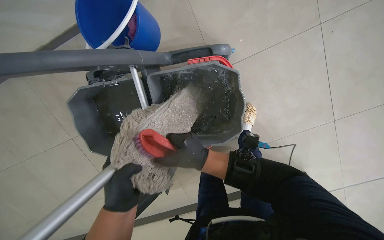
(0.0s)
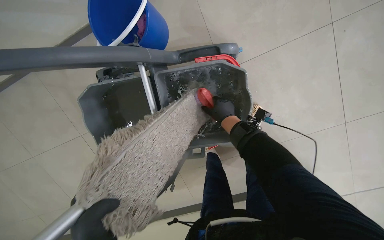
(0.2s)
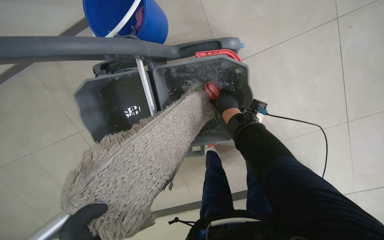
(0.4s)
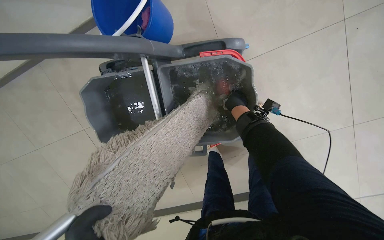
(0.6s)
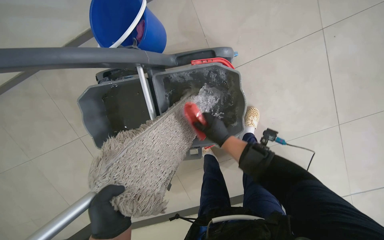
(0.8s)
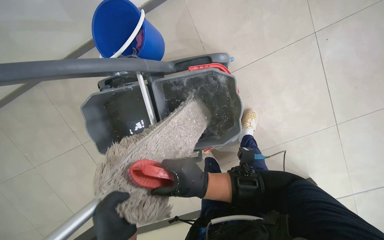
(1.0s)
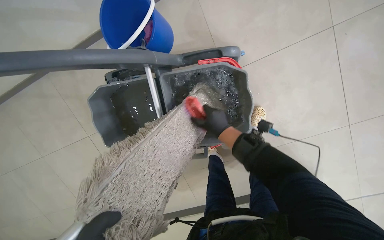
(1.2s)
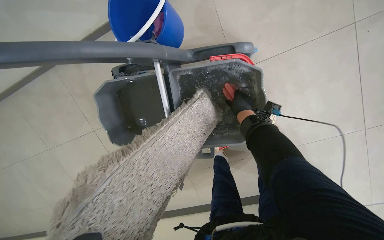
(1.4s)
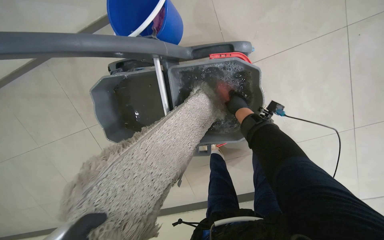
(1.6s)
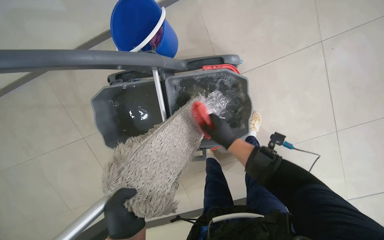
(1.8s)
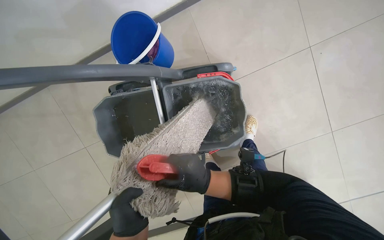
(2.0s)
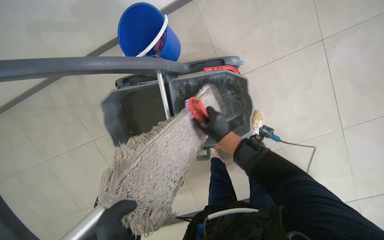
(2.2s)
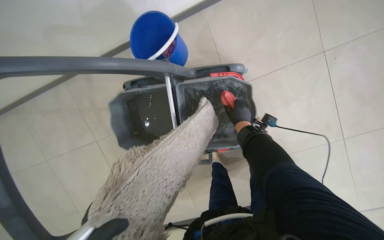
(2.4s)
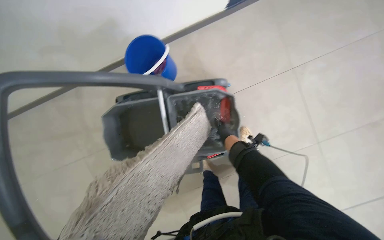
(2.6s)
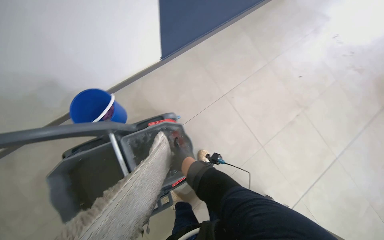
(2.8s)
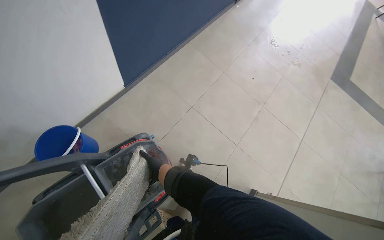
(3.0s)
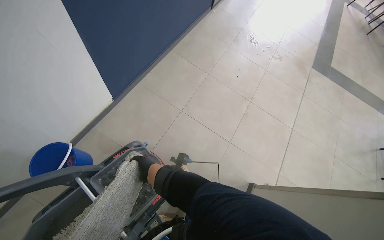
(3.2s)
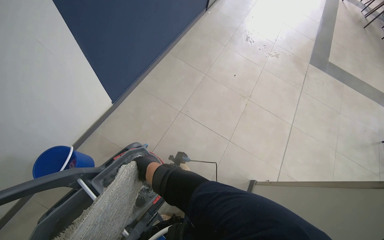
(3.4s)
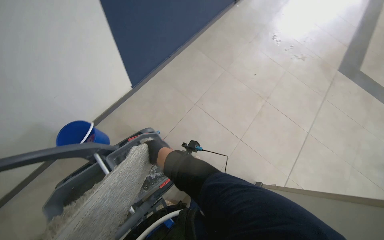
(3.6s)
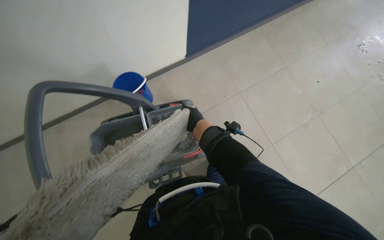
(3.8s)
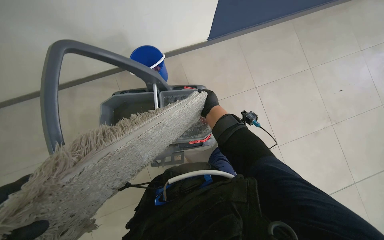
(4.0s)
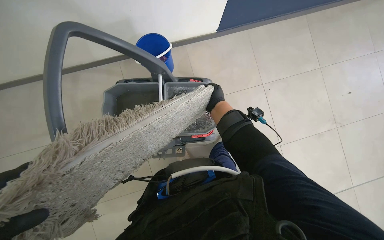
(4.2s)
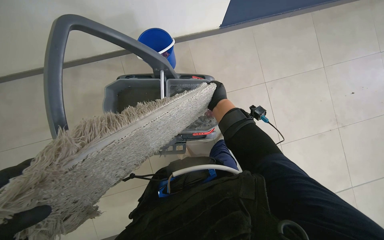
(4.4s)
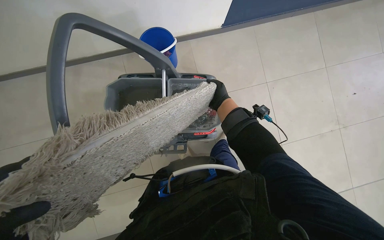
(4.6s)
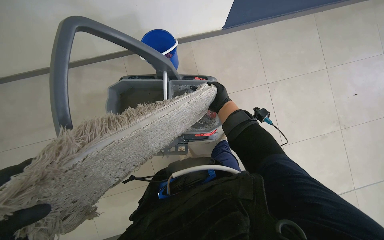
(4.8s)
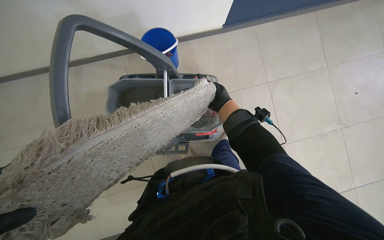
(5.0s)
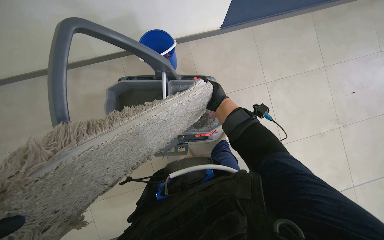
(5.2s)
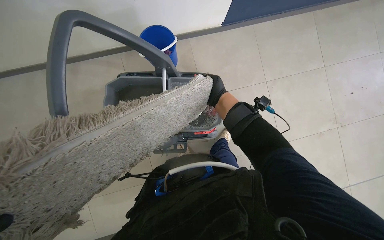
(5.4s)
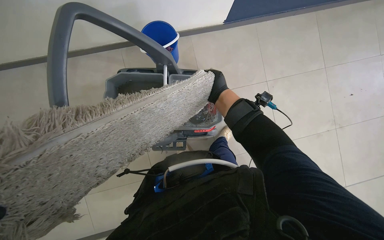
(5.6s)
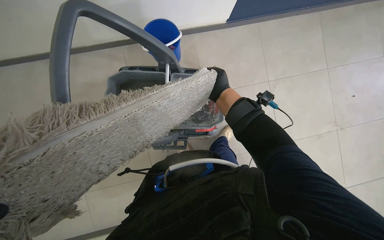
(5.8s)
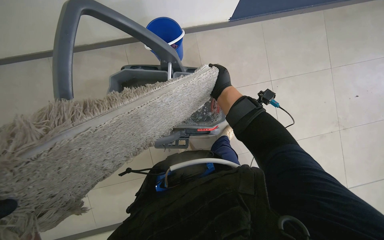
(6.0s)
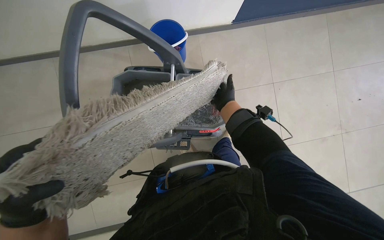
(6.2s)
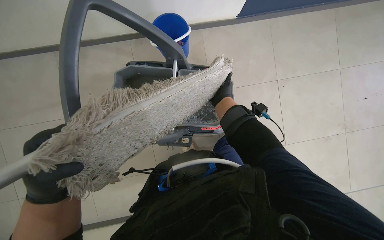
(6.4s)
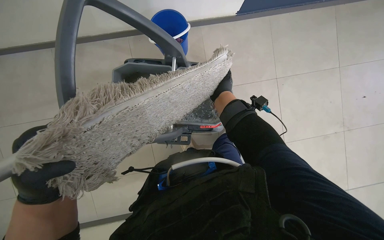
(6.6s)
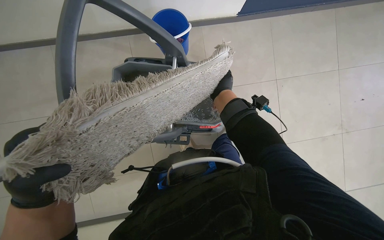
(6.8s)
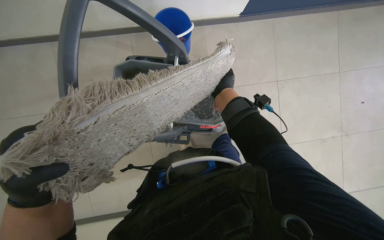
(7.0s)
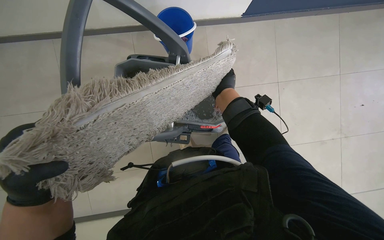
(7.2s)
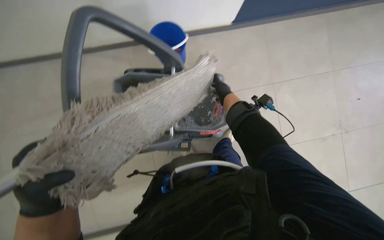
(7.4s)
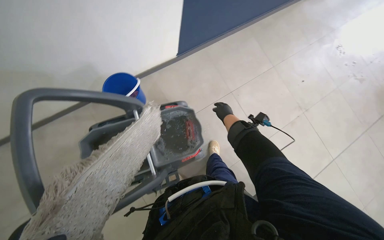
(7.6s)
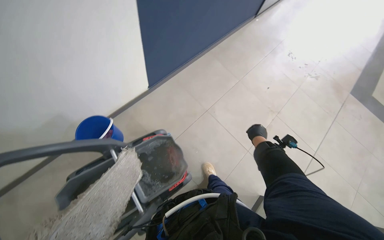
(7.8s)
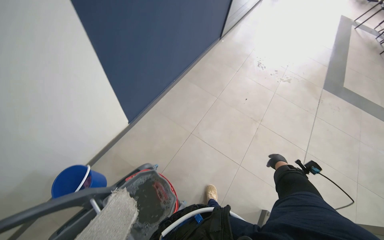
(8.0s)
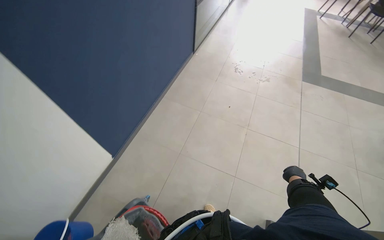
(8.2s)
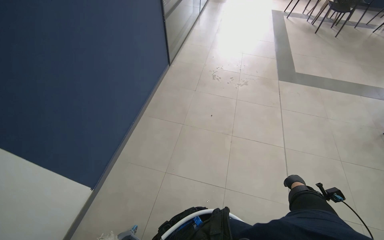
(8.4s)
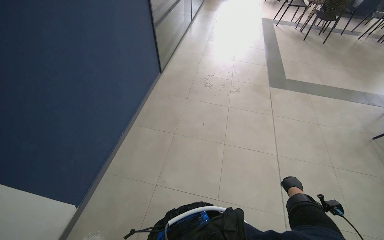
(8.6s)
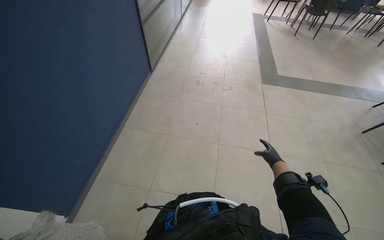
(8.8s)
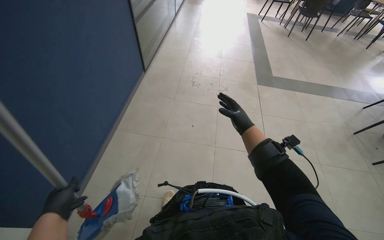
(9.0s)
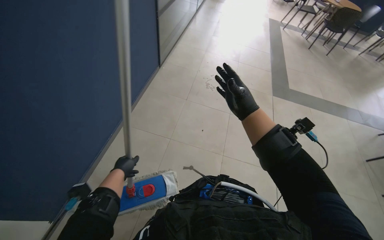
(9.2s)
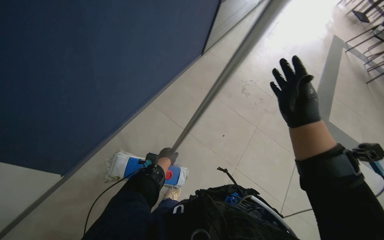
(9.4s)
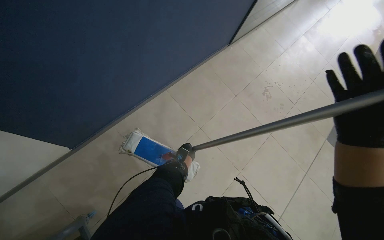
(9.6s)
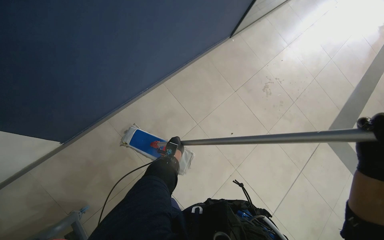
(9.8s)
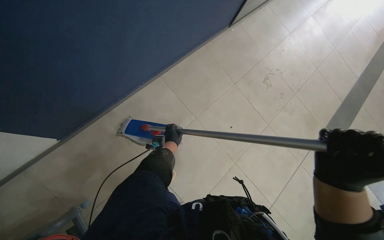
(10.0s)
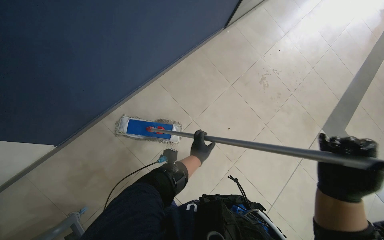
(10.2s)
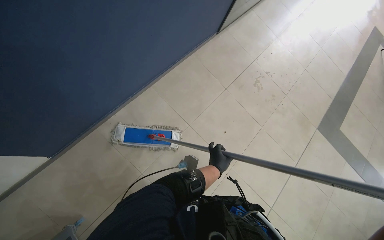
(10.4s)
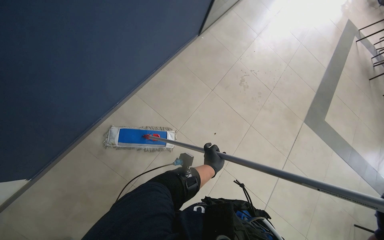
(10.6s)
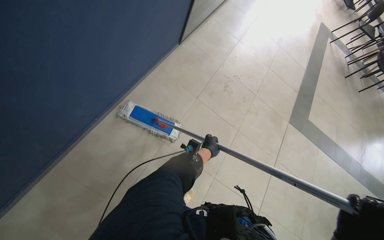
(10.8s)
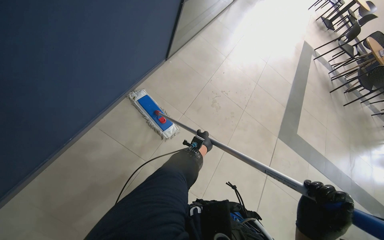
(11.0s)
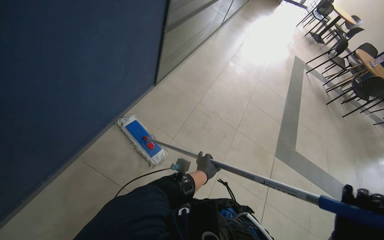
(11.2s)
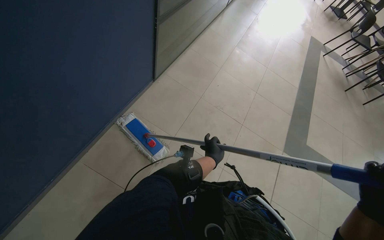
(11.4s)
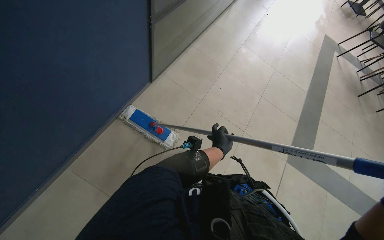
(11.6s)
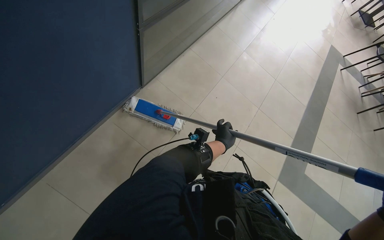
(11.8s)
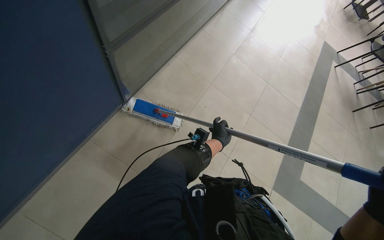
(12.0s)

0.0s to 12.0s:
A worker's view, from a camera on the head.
Job: mopping floor.
The whole recording: Mopping cafe floor. The worker mops the cafe floor, moving around tables and chairs, and periodically cleans the mop head in a bucket.
0.0s to 1.6s: The right hand moves up and down the picture over roughly 20 cm, changing direction 2 times.
1.6s to 3.0s: The wearer's head swings some 40 degrees to the right. The view tilts some 30 degrees upward.
3.0s to 4.4s: The wearer looks approximately 35 degrees further to the left. The wearer looks approximately 15 degrees further downward.
9.0s to 10.4s: The scene rotates clockwise by roughly 25 degrees.
10.4s to 12.0s: The head travels about 90 cm.

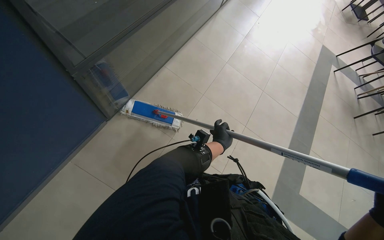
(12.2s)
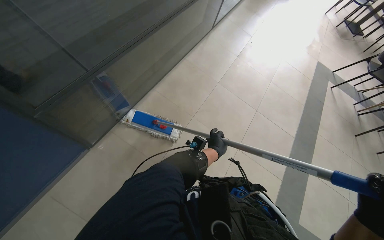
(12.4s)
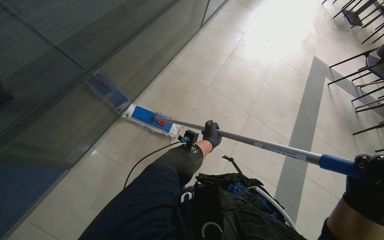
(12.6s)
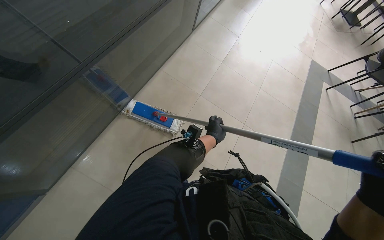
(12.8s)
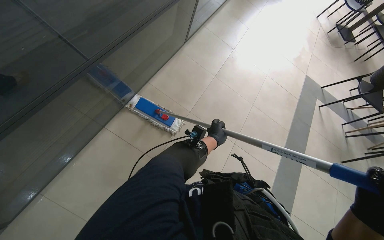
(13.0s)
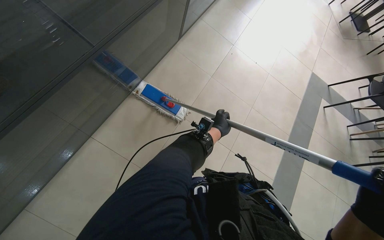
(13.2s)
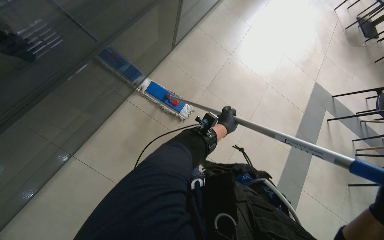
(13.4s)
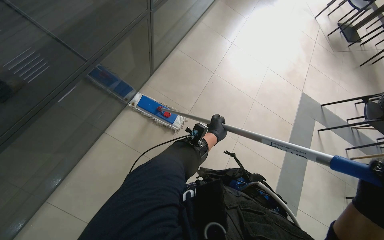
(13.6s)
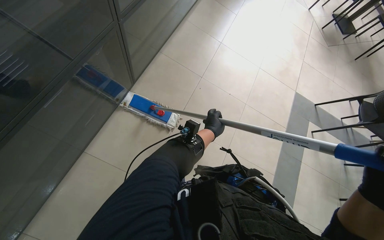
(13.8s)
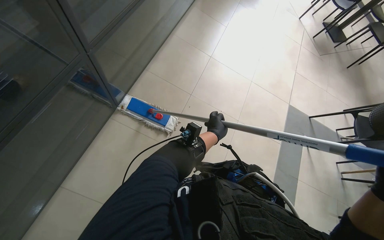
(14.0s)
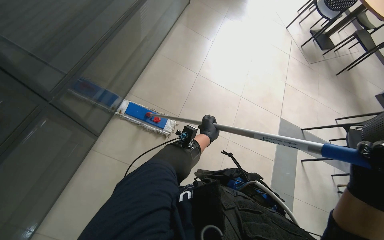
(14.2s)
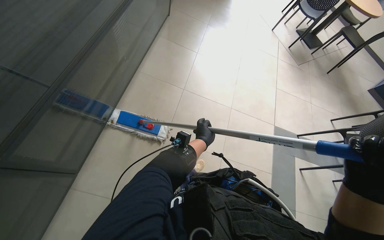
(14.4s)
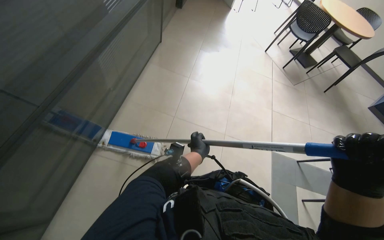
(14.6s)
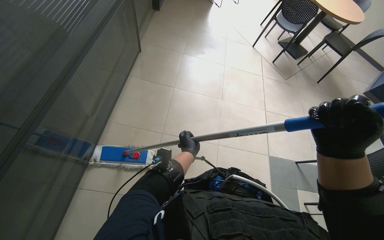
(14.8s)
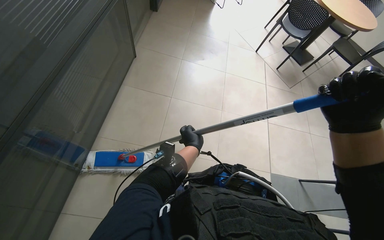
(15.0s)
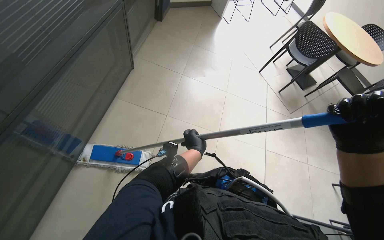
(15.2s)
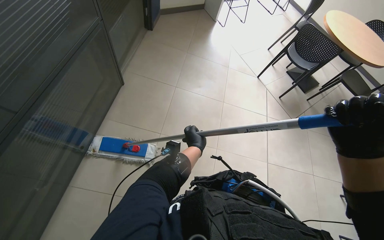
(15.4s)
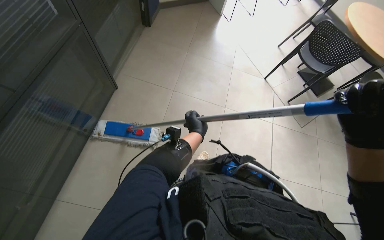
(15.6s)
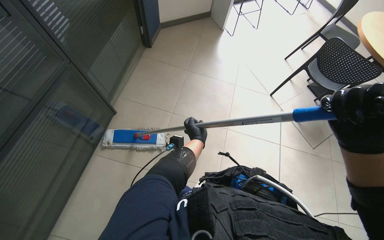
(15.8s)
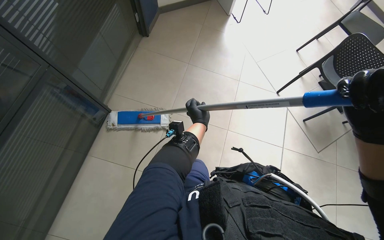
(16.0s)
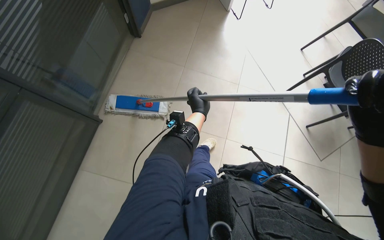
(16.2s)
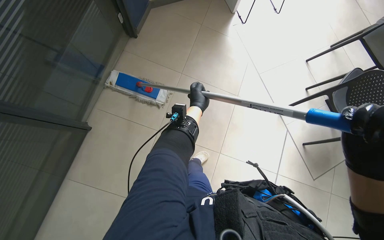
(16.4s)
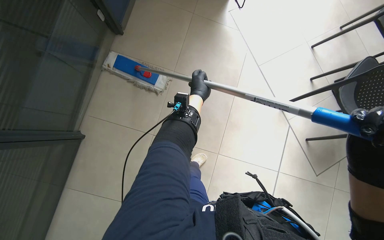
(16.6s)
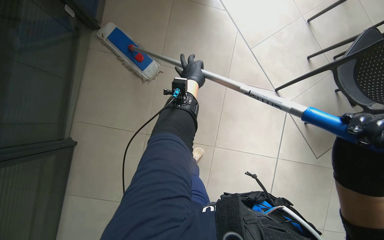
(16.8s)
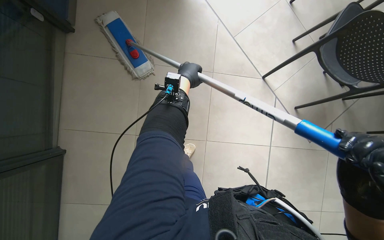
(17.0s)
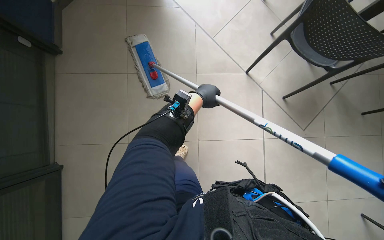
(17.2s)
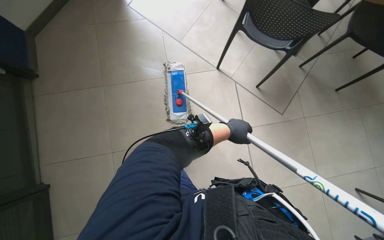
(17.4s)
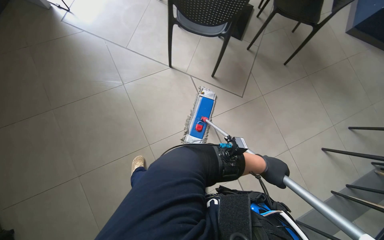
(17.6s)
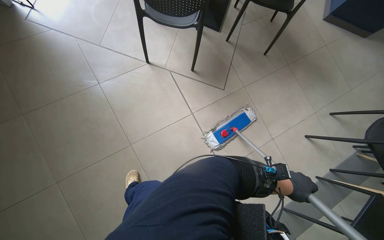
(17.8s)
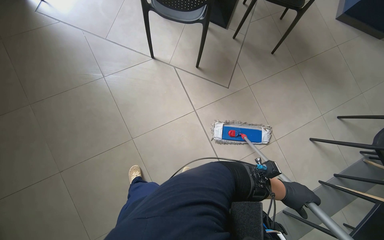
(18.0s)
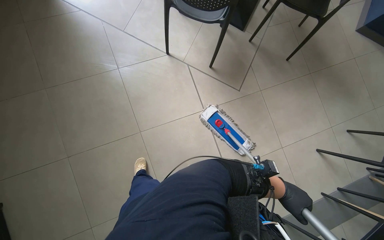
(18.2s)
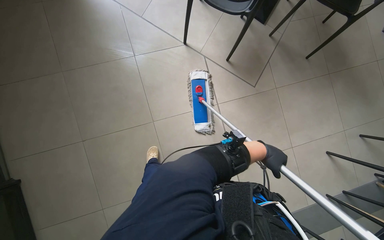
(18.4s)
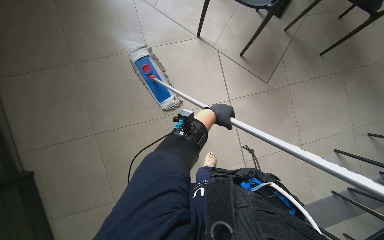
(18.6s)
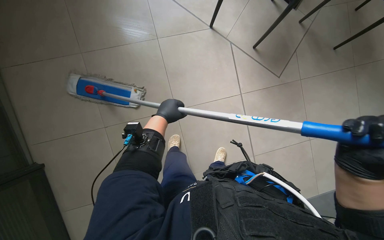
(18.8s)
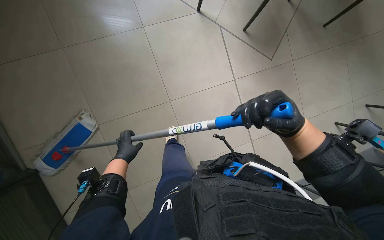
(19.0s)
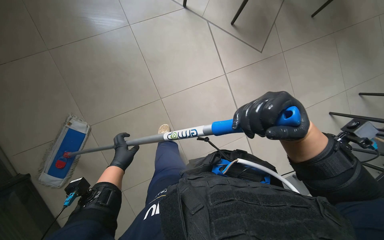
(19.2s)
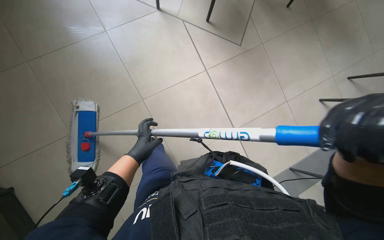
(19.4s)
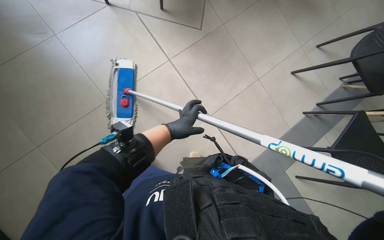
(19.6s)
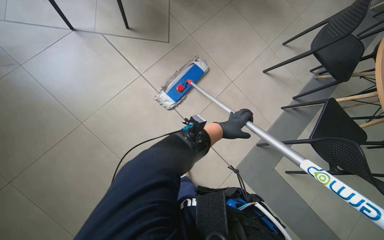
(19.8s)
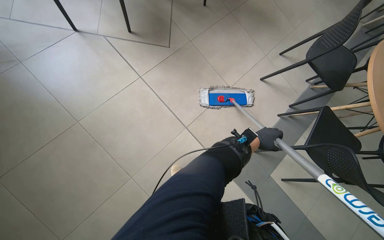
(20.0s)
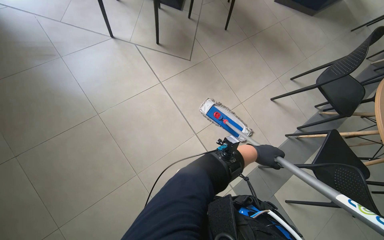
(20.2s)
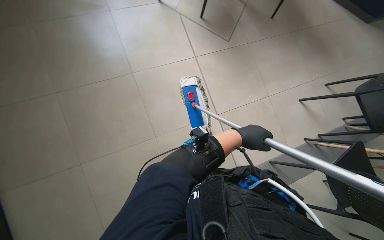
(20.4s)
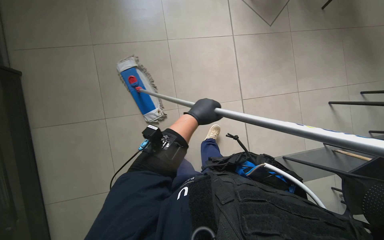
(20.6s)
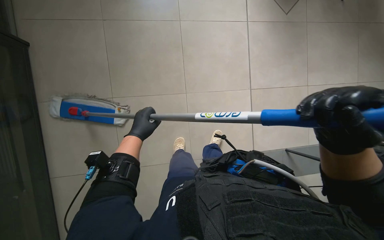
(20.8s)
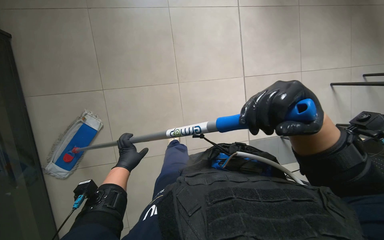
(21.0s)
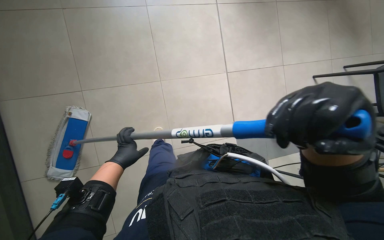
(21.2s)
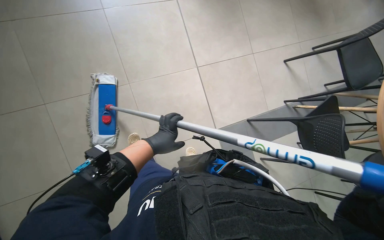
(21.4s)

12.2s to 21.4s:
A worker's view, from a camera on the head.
Job: mopping floor.
The whole recording: Mopping cafe floor. The worker mops the cafe floor, moving around tables and chairs, and periodically cleans the mop head in a bucket.
13.8s to 15.2s: The camera is carried about 50 cm. The view tilts roughly 10 degrees upward.
18.4s to 19.8s: The left hand goes to the left and returns, about 80 cm each way.
